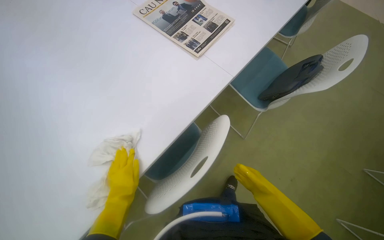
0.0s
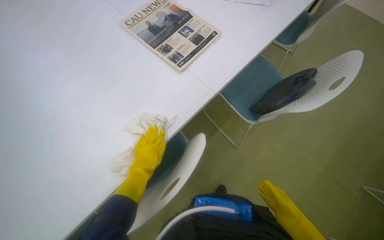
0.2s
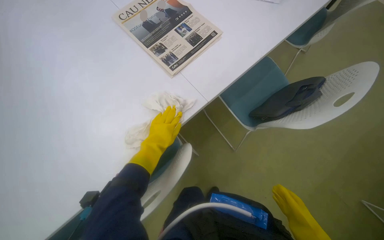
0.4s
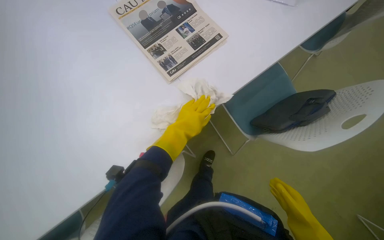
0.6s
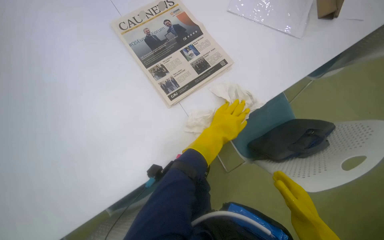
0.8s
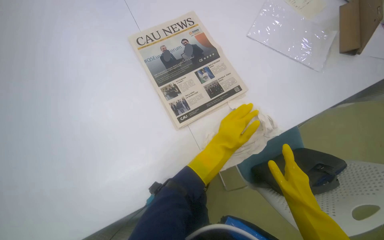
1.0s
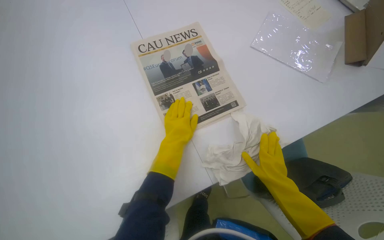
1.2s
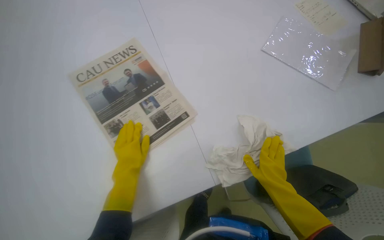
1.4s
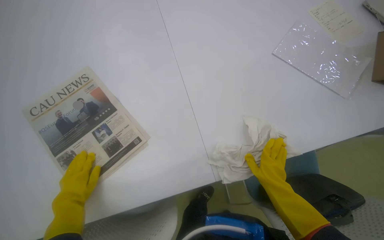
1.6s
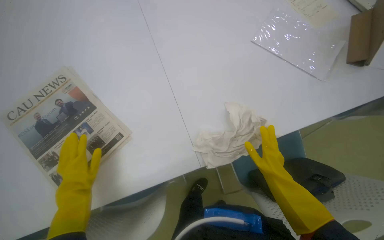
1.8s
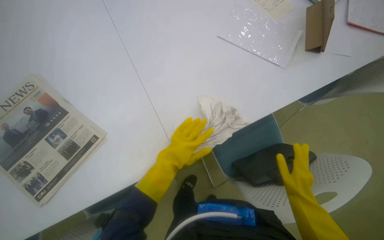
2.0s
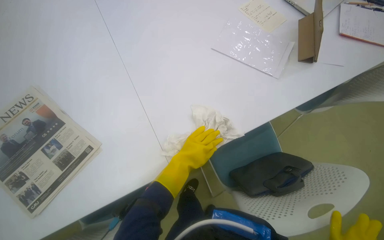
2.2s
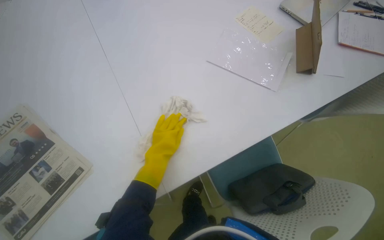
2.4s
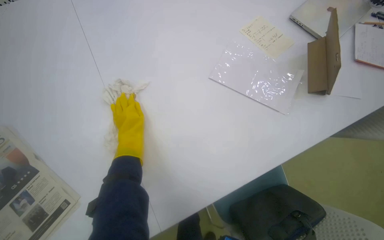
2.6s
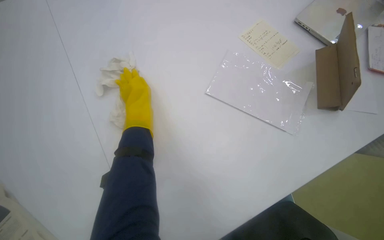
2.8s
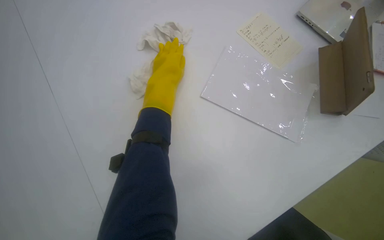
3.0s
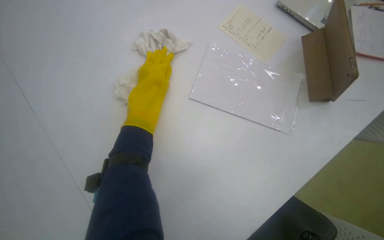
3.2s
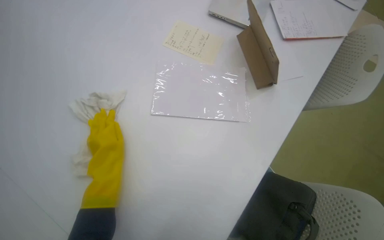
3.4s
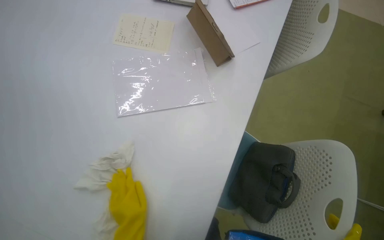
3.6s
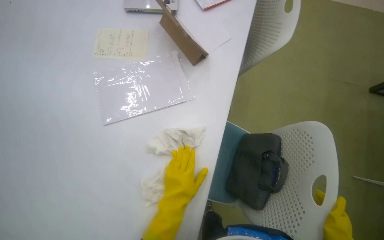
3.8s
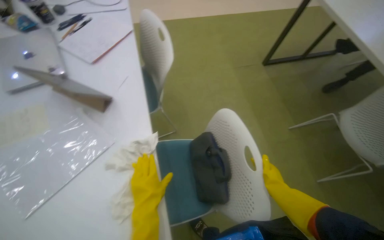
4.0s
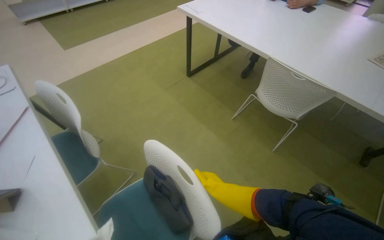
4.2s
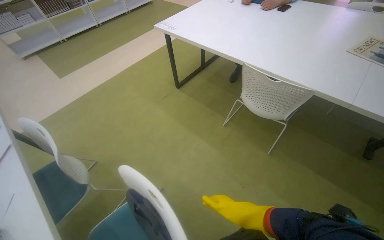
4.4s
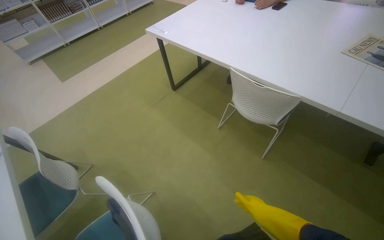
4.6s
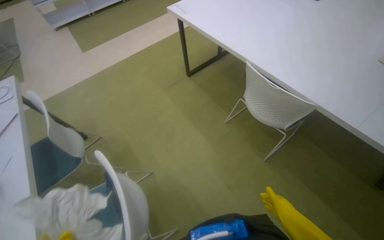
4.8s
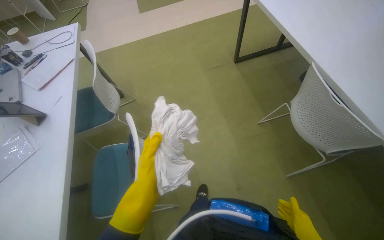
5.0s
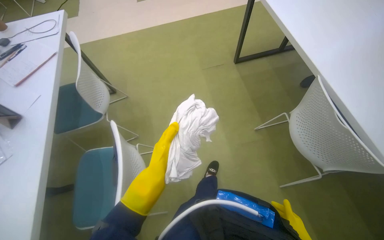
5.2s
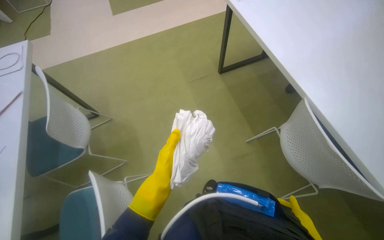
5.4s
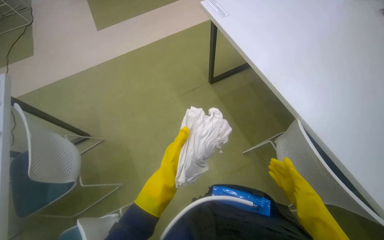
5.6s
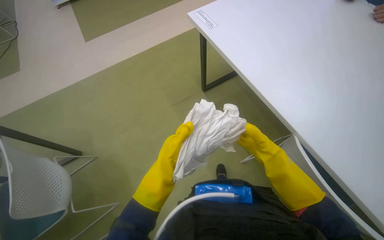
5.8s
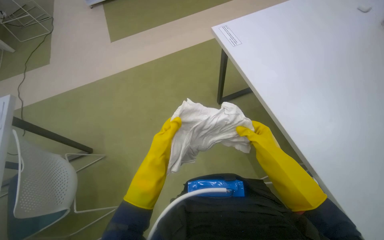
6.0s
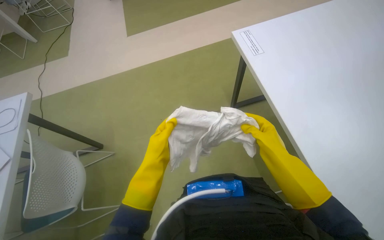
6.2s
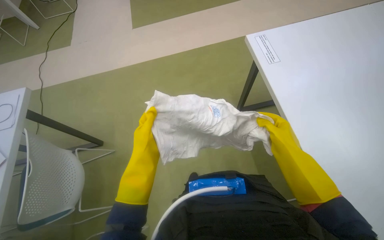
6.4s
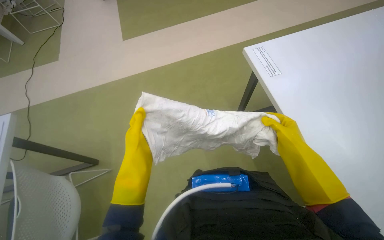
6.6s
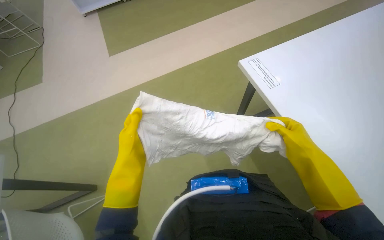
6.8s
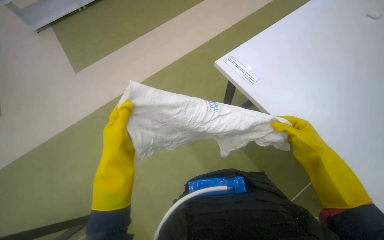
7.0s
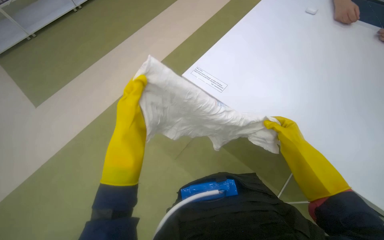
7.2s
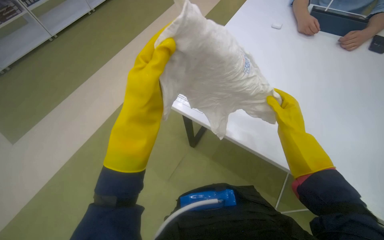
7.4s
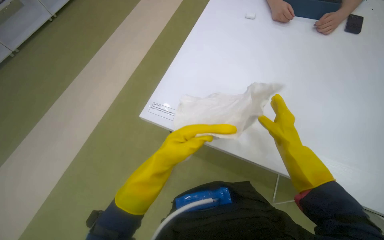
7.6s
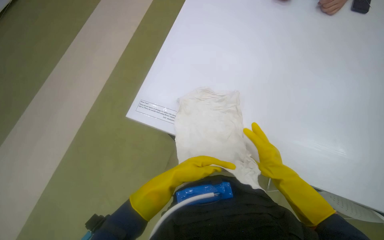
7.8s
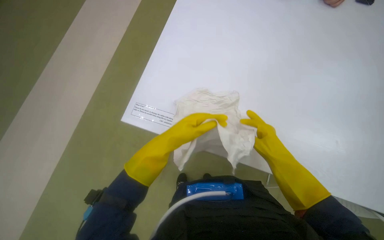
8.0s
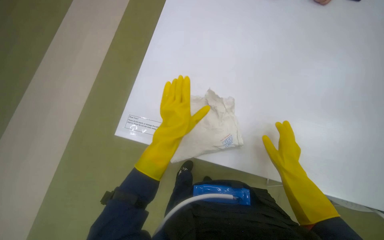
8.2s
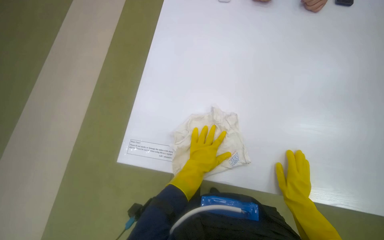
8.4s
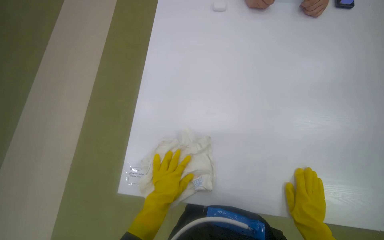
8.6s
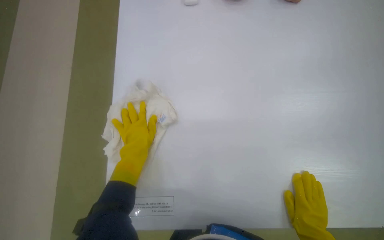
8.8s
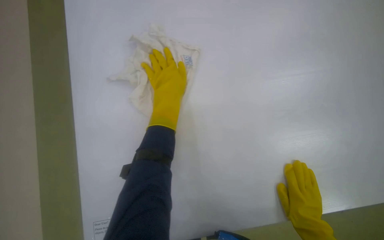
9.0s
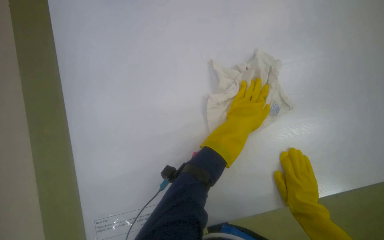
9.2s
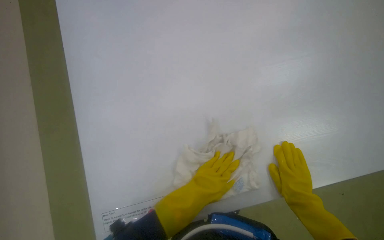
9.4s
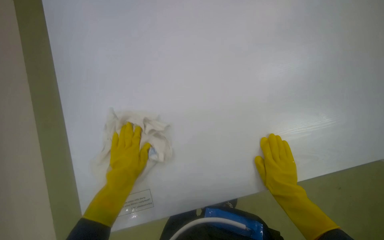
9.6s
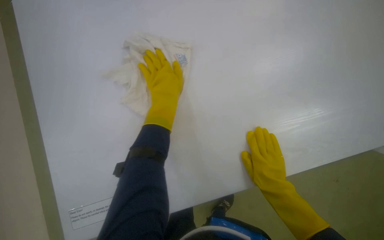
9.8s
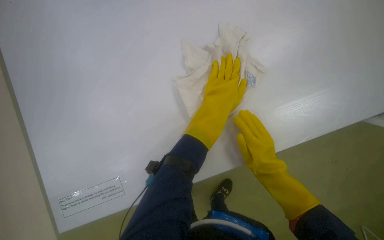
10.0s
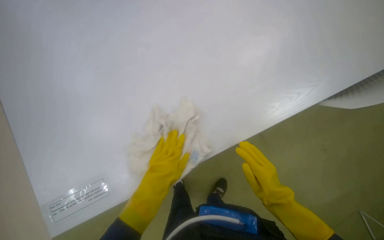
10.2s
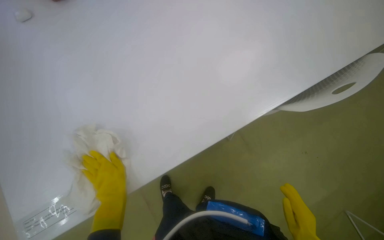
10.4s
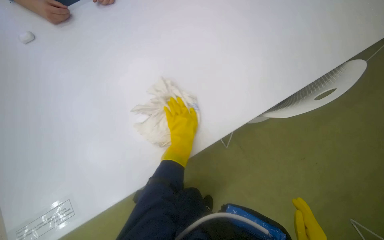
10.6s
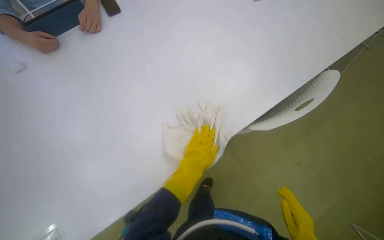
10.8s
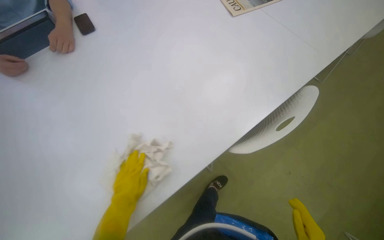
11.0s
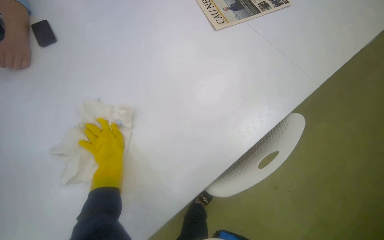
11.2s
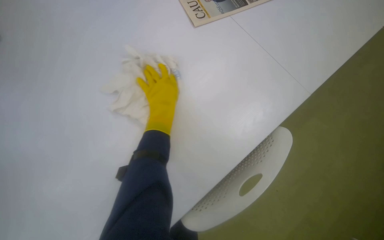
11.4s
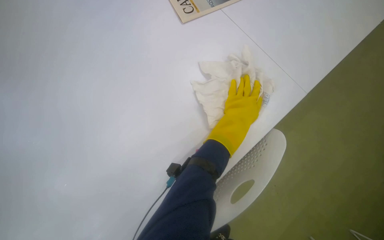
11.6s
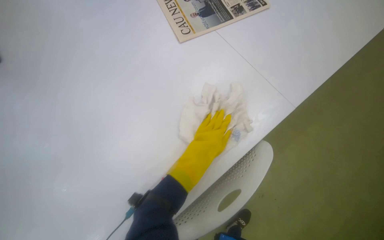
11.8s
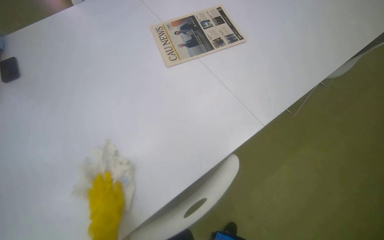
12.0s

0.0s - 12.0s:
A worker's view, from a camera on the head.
Job: wiping surfaces.
The whole recording: Cleaning table surface. The worker wipes the white table surface with a cloth.
0.0s - 1.6s: The wearer moves some 80 cm.
3.0s - 4.4s: The head travels some 70 cm. The wearer looks approximately 110 degrees further to the right. The view tips upward by roughly 15 degrees.
4.4s - 6.0s: The head turns to the left by approximately 30 degrees.
6.0s - 7.6s: The right hand moves up the picture, roughly 15 cm, while the left hand travels up the picture and back again, some 20 cm each way.
7.6s - 9.0s: The view tips upward by about 15 degrees. The left hand goes about 20 cm up the picture; the right hand moves down the picture and to the right, about 30 cm.
10.4s - 12.0s: The wearer moves about 50 cm.

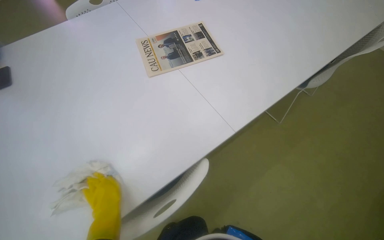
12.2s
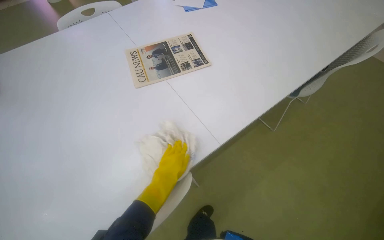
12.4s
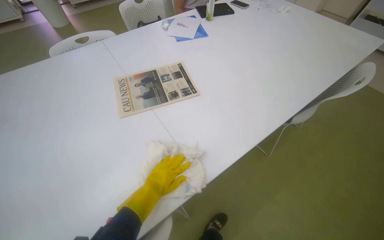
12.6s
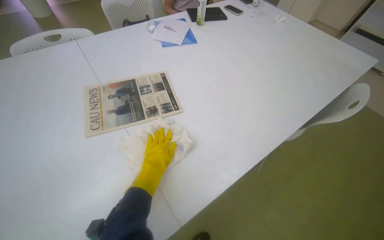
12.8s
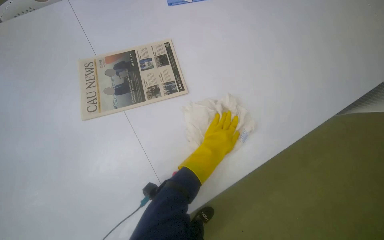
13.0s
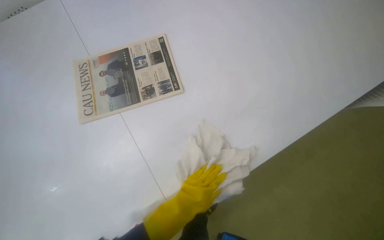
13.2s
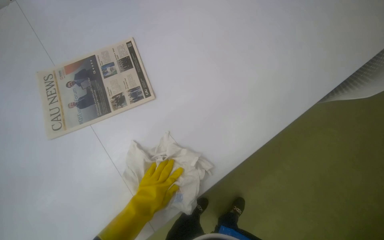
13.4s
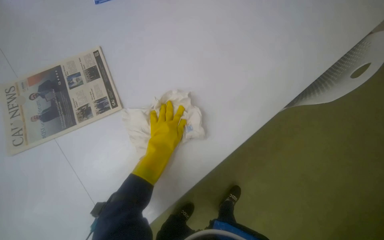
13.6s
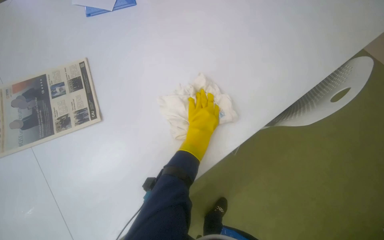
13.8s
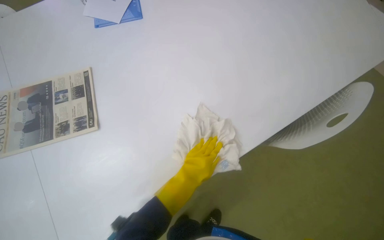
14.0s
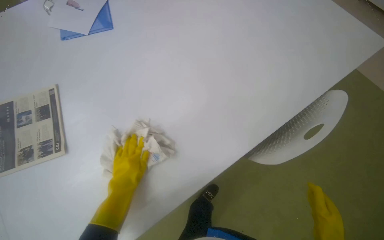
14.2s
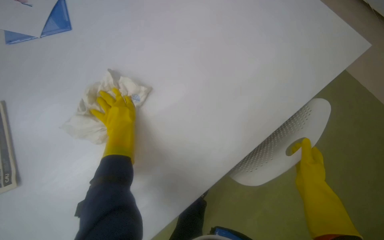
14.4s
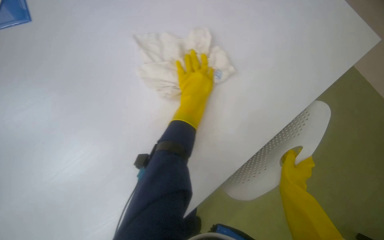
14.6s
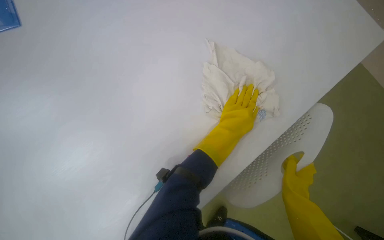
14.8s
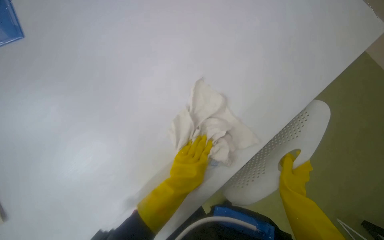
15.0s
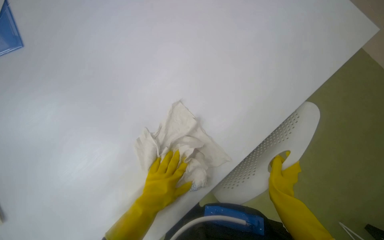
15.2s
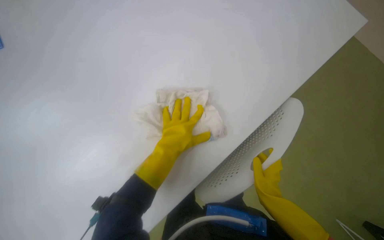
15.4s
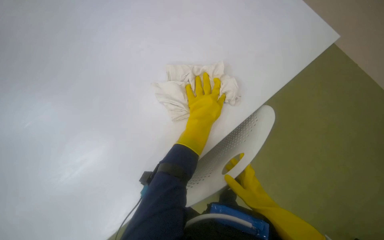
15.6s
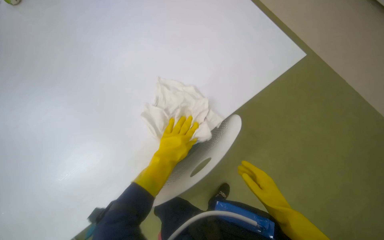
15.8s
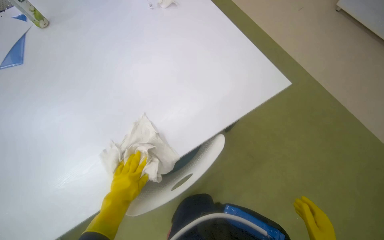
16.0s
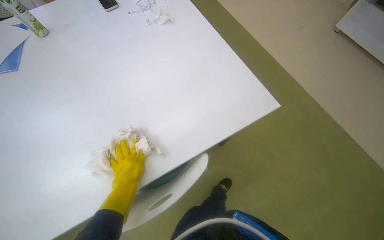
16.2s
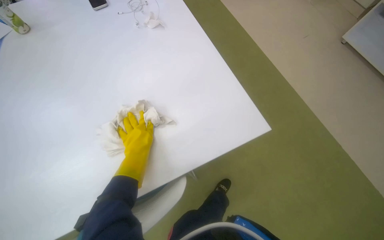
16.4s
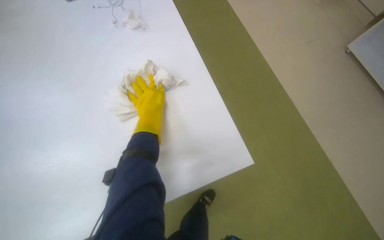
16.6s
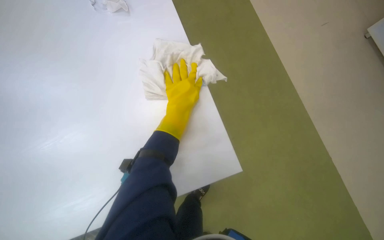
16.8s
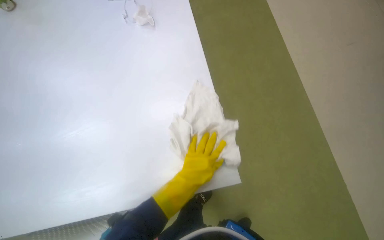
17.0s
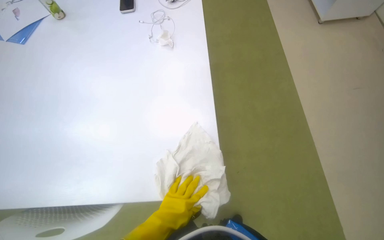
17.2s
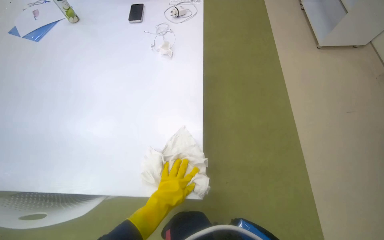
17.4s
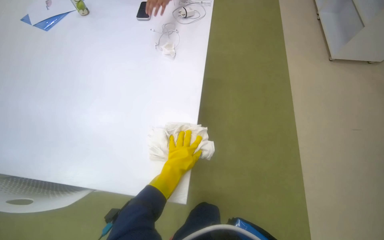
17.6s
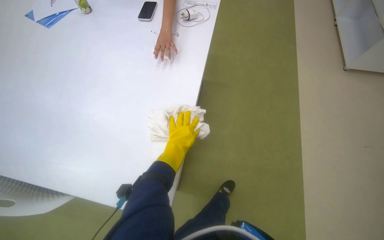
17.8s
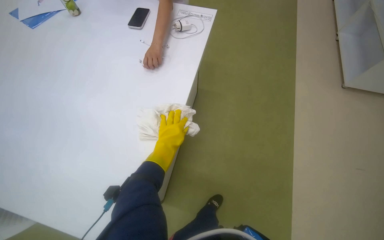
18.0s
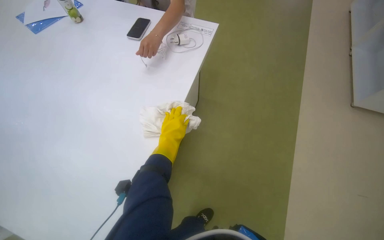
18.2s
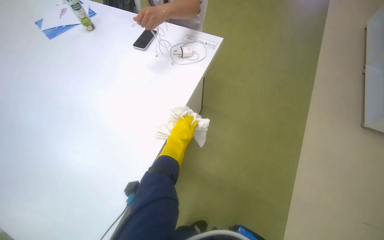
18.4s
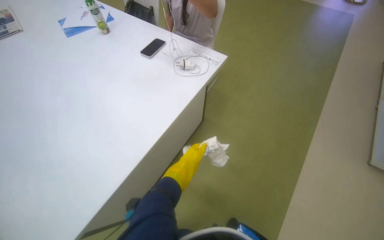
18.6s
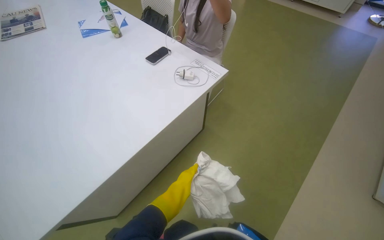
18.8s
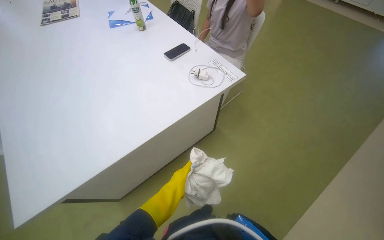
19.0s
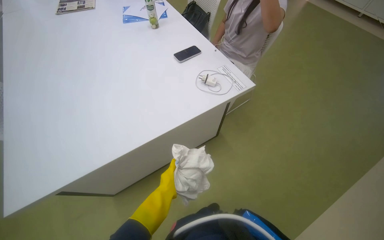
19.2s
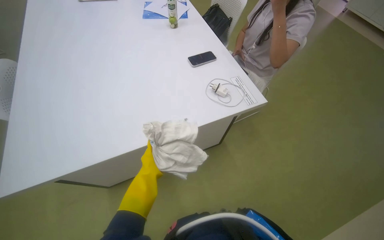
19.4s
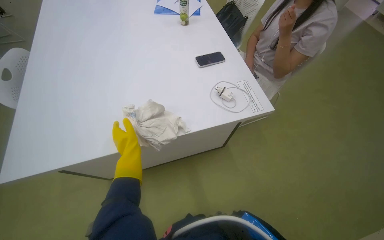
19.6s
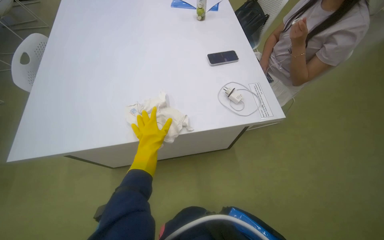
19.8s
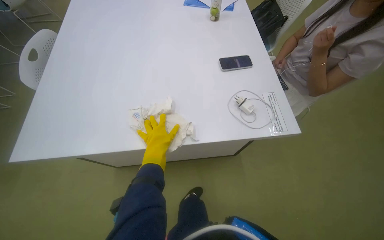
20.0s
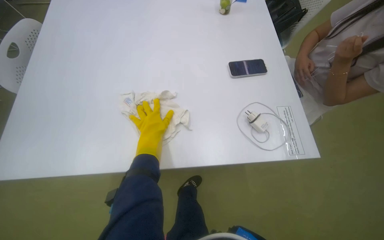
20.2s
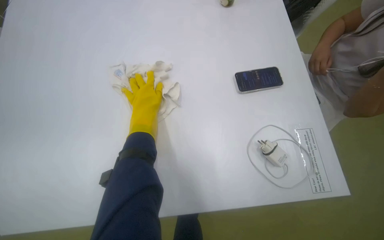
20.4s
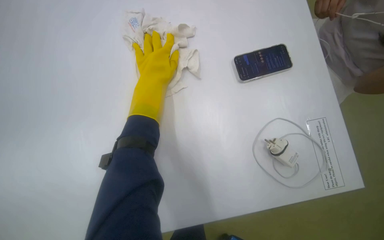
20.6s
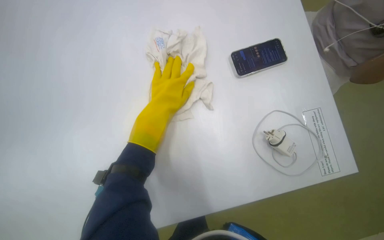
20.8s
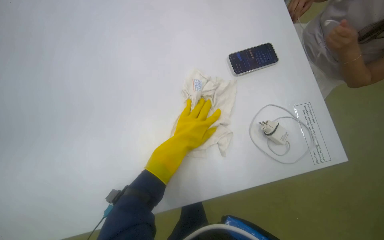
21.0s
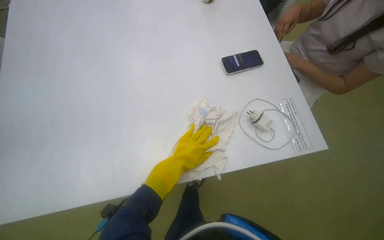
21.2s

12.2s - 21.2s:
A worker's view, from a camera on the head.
Job: wiping surfaces.
The whole recording: Cleaning table surface. The worker wipes the white table surface with a cloth.
12.2s - 13.8s: The head travels approximately 80 cm.
13.8s - 15.2s: The left hand goes left and right, roughly 30 cm each way, reversing 2 times.
15.2s - 16.6s: The camera pitches upward, by roughly 40 degrees.
16.6s - 18.2s: The wearer moves approximately 50 cm. The wearer's head swings approximately 55 degrees to the left.
18.2s - 19.8s: The wearer's head swings about 55 degrees to the left.
19.8s - 21.2s: The left hand travels up the picture and back again, roughly 30 cm each way.
